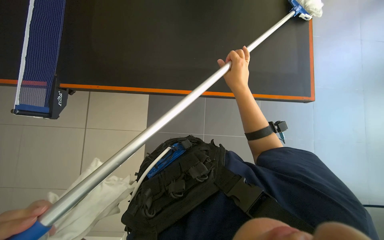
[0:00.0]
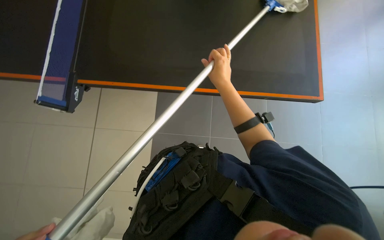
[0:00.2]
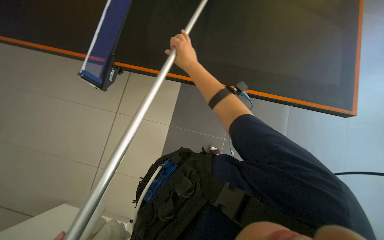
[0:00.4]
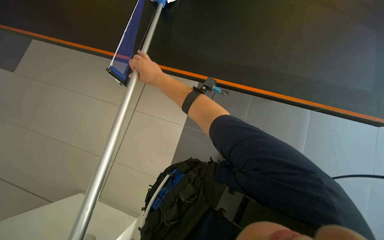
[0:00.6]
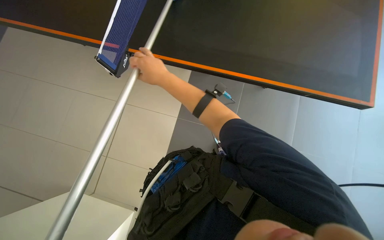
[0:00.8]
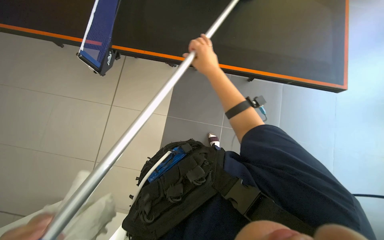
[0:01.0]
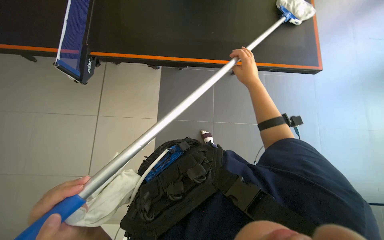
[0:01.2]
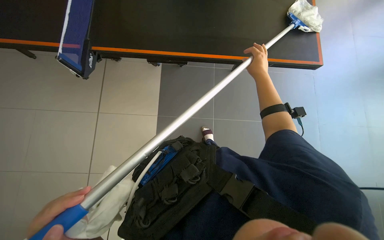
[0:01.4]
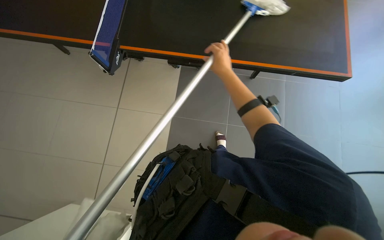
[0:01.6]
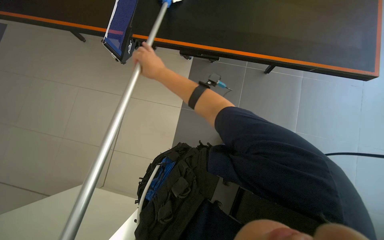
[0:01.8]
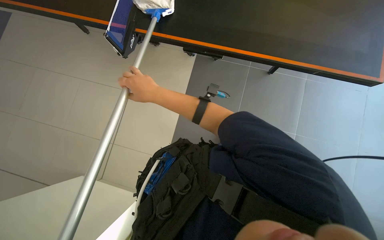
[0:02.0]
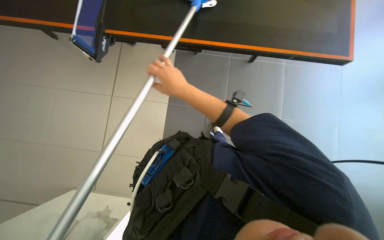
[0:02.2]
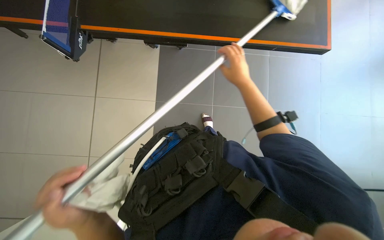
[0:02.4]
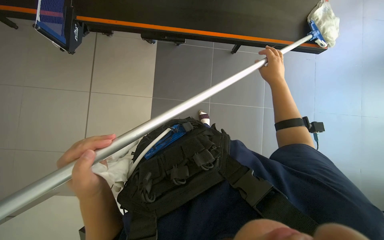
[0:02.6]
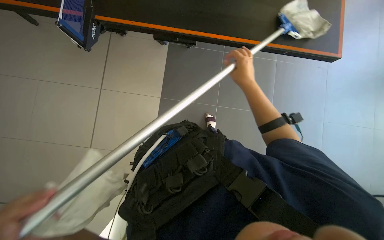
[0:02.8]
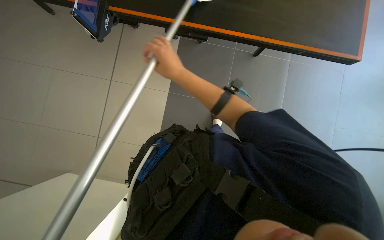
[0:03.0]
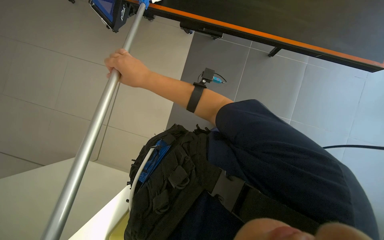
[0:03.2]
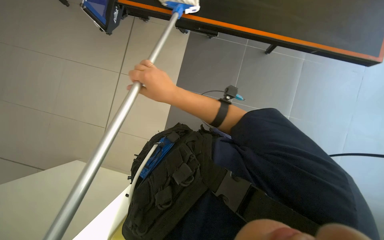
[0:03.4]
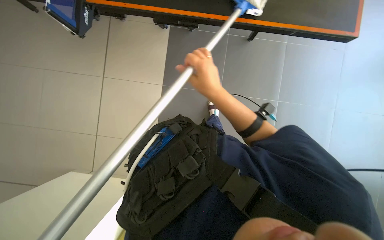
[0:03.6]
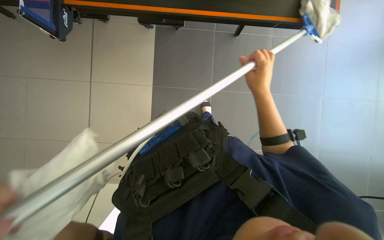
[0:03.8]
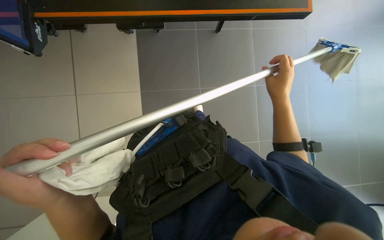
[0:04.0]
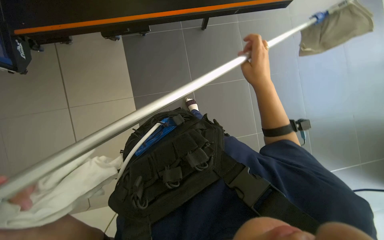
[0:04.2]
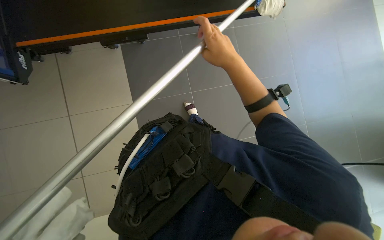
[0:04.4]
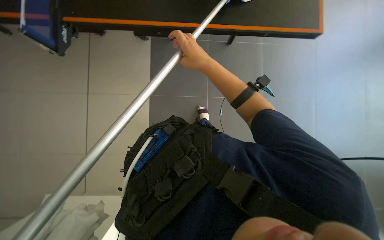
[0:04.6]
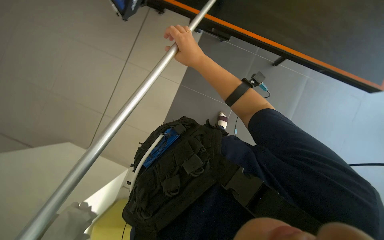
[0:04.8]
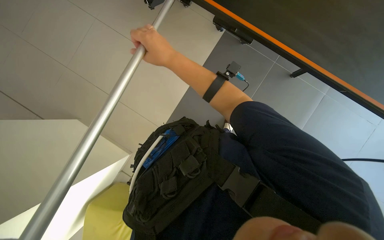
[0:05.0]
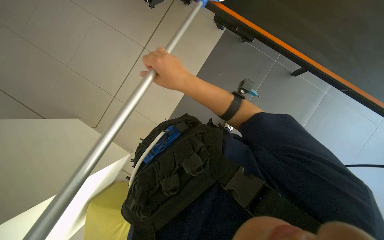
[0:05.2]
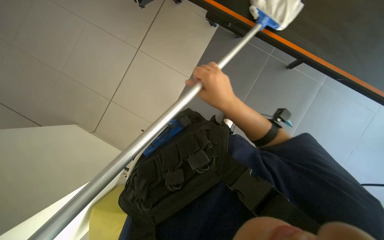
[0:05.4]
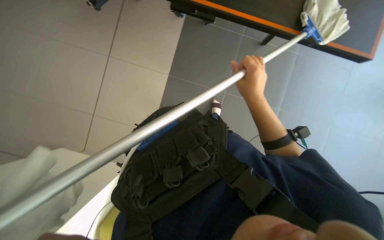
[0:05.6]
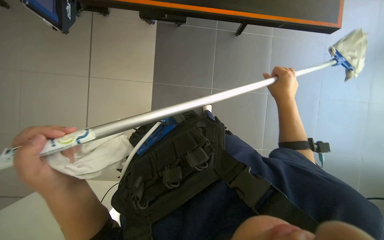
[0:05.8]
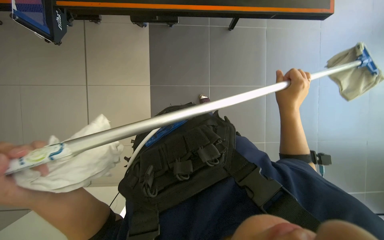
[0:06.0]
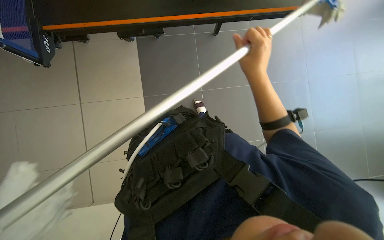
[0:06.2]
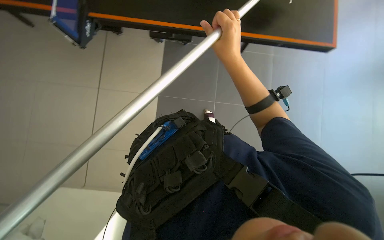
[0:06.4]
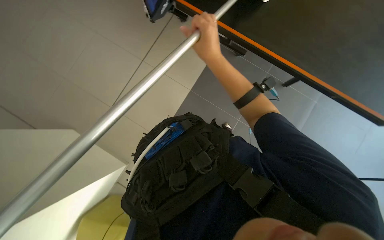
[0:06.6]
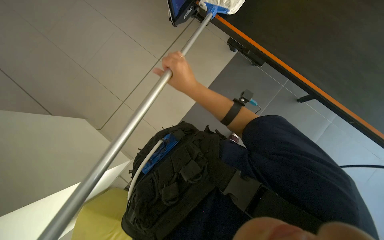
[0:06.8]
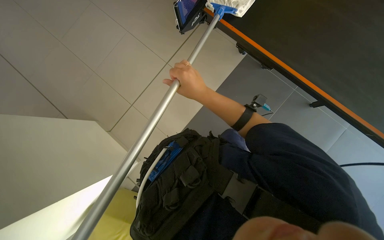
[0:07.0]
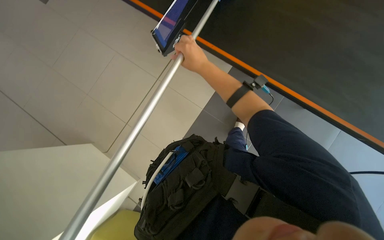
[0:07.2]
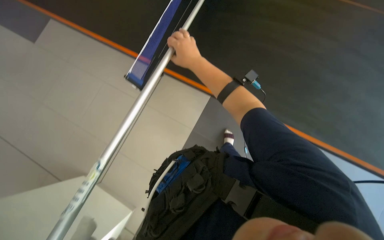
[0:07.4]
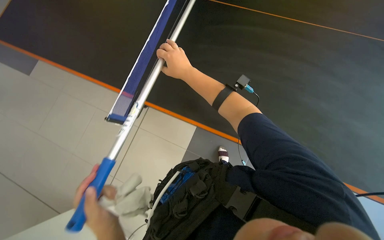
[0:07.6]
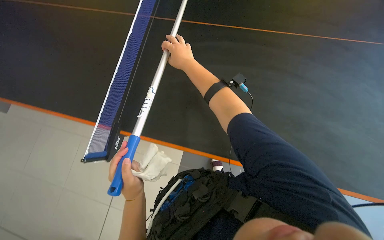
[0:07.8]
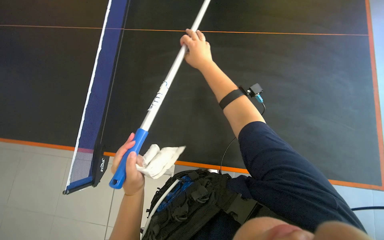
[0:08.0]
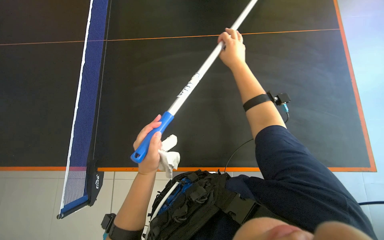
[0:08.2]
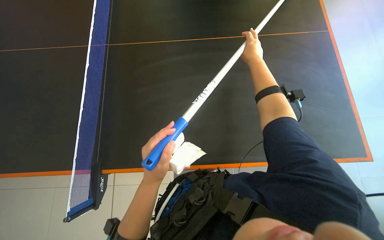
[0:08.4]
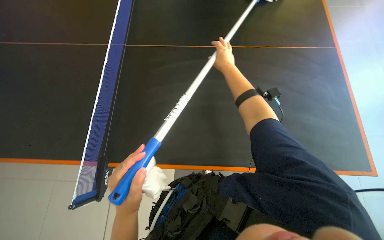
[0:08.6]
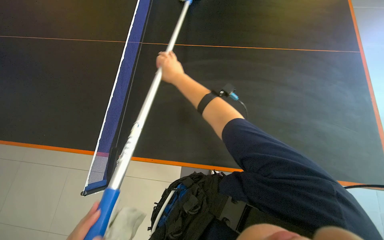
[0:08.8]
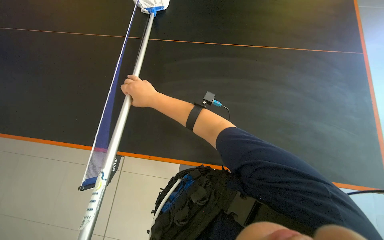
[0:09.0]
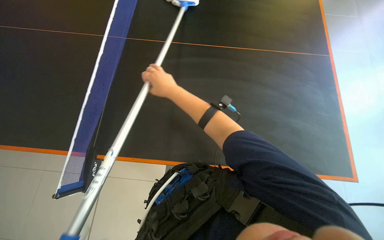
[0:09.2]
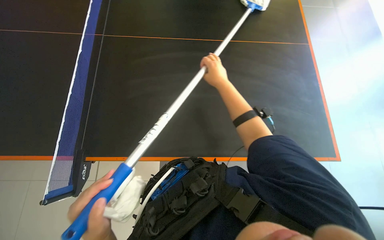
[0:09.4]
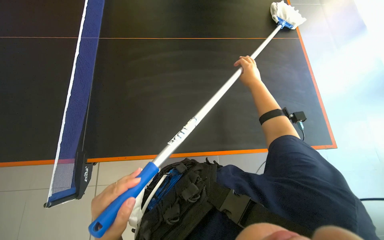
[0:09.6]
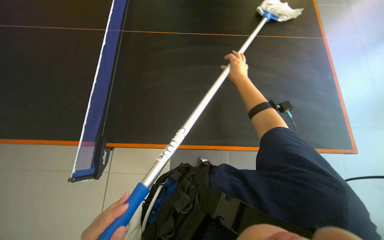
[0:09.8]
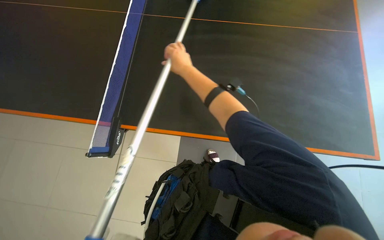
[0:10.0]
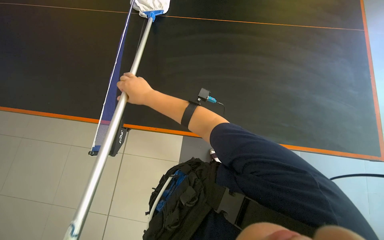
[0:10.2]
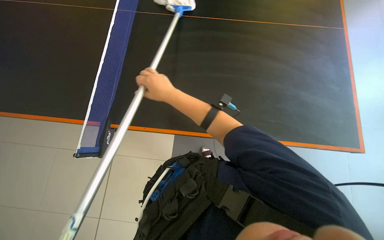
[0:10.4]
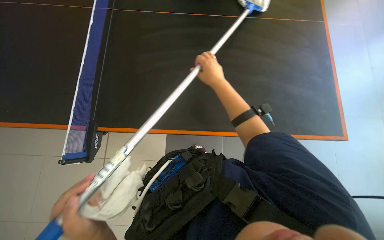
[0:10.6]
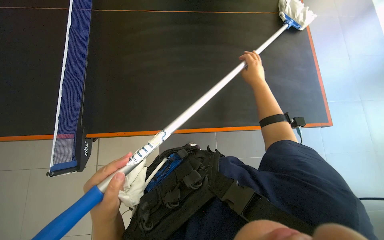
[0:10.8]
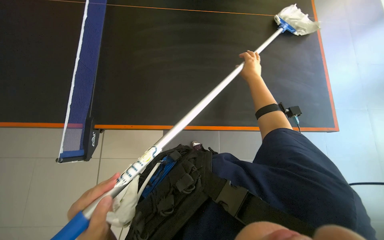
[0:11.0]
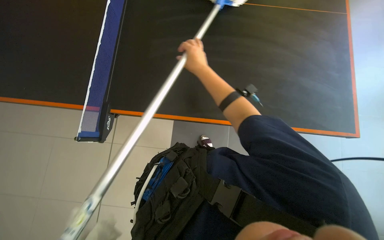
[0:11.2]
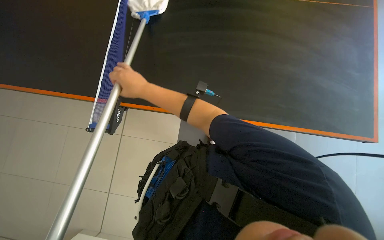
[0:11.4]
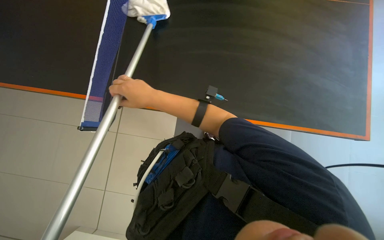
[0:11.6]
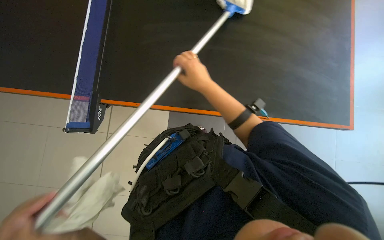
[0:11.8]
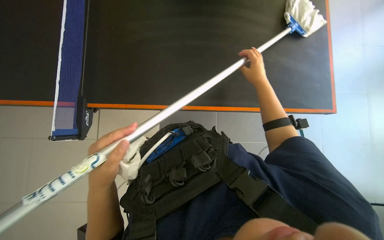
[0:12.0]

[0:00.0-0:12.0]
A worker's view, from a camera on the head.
Job: wiping surfaces.
The whole recording: Cleaning black table surface. The worker cleans a large black table surface using a long-handled tool with both a cloth and a squeegee.
0:00.0 to 0:01.6: The view tilts approximately 15 degrees upward. The right hand goes left and right, approximately 35 cm each way, reversing 2 times.
0:01.6 to 0:03.0: The right hand moves left and right over approximately 35 cm, changing direction 2 times.
0:03.0 to 0:04.4: The right hand swings left and right, about 40 cm each way, with 2 reversals.
0:04.4 to 0:06.0: The right hand travels down the picture by roughly 10 cm.
0:06.0 to 0:07.6: The view tips upward by about 15 degrees.
0:07.6 to 0:09.0: The view swings roughly 15 degrees to the right. The right hand travels to the right and back again, about 20 cm each way.
0:09.0 to 0:10.4: The right hand goes left and right, some 35 cm each way, reversing 2 times.

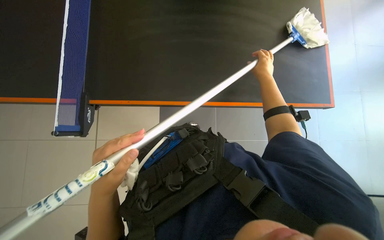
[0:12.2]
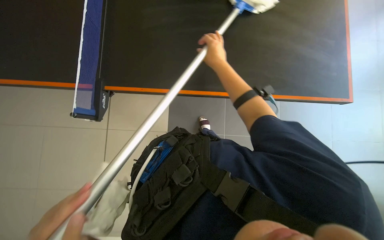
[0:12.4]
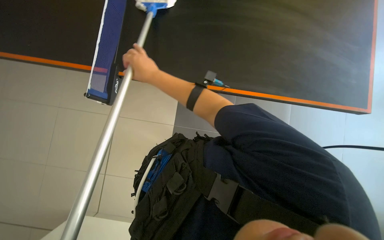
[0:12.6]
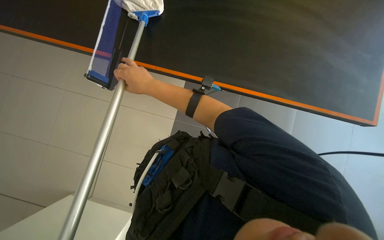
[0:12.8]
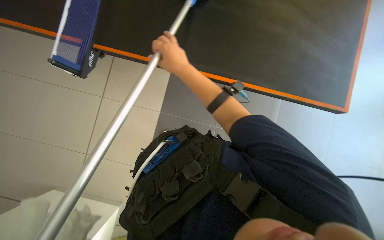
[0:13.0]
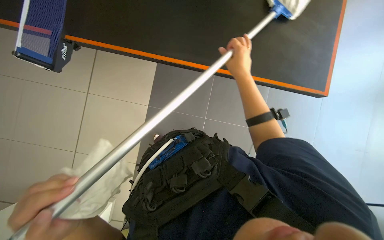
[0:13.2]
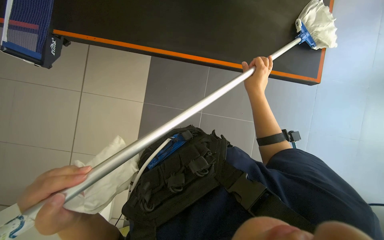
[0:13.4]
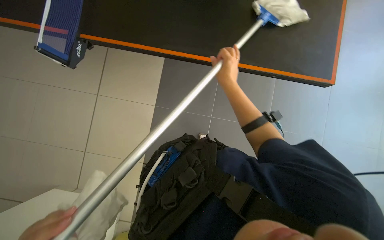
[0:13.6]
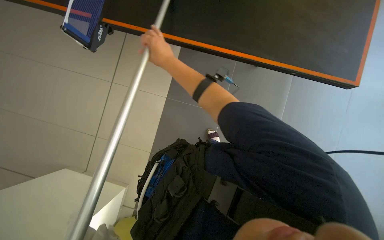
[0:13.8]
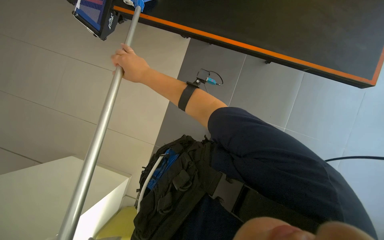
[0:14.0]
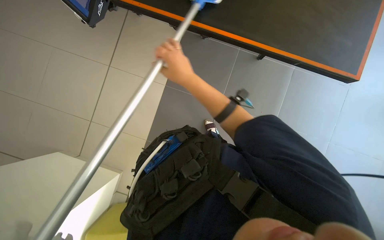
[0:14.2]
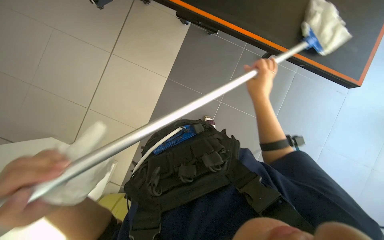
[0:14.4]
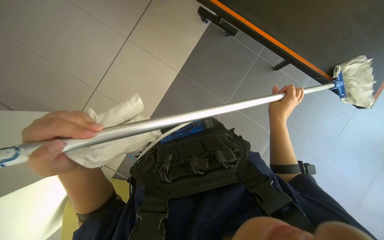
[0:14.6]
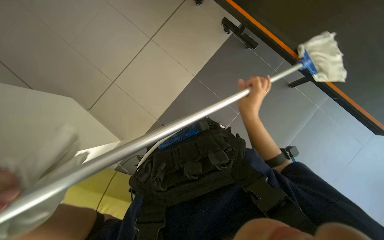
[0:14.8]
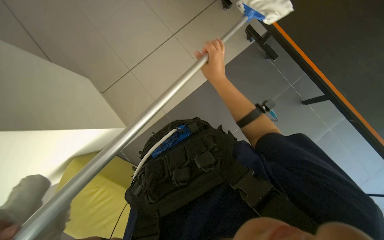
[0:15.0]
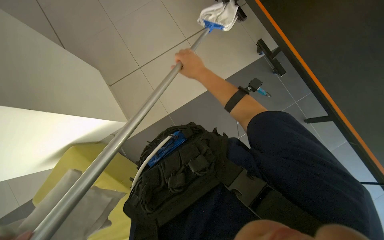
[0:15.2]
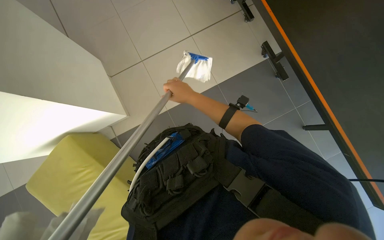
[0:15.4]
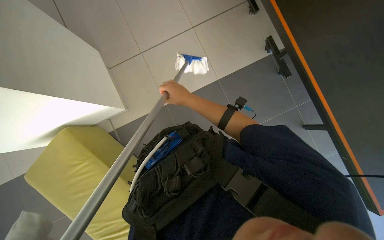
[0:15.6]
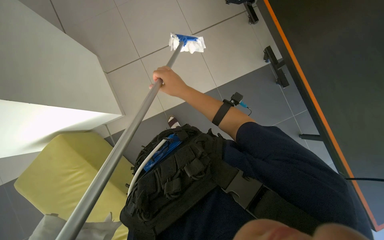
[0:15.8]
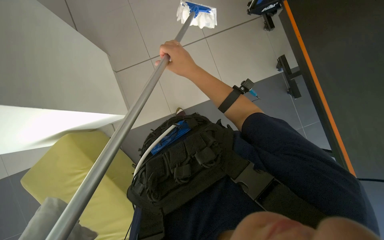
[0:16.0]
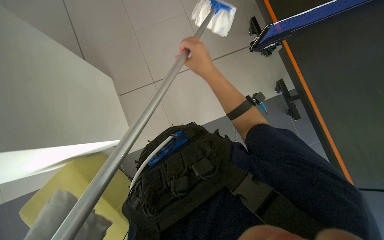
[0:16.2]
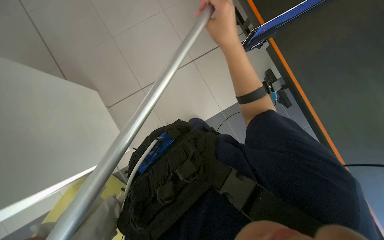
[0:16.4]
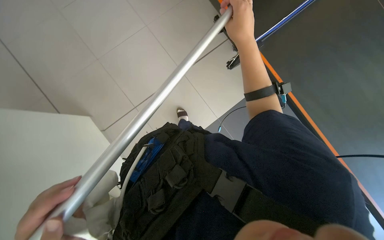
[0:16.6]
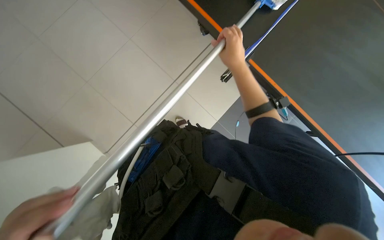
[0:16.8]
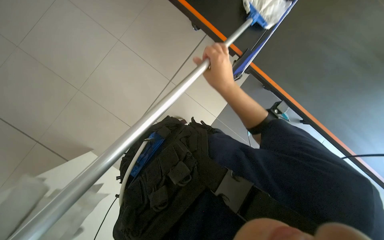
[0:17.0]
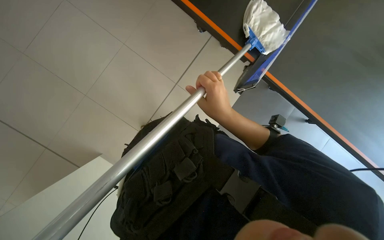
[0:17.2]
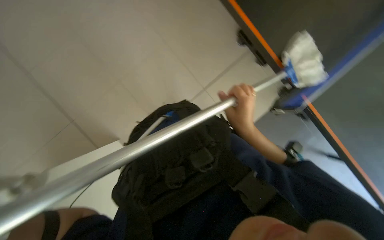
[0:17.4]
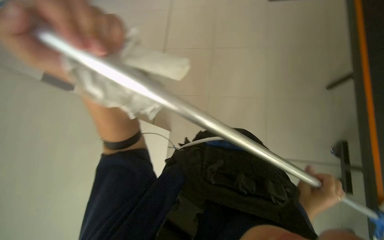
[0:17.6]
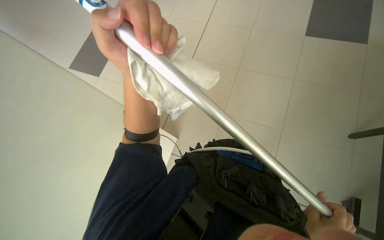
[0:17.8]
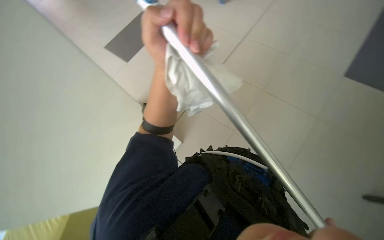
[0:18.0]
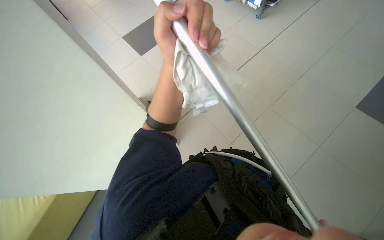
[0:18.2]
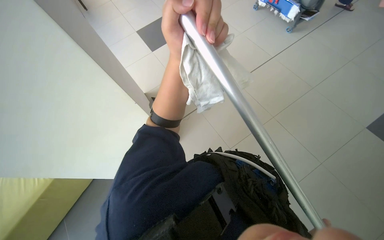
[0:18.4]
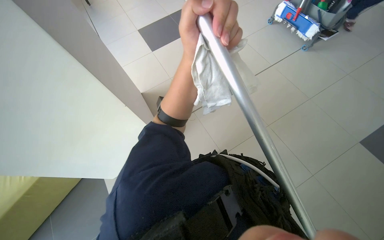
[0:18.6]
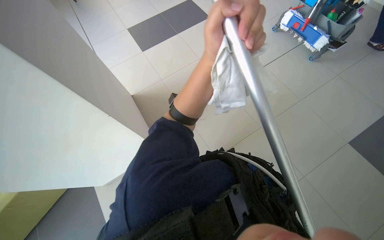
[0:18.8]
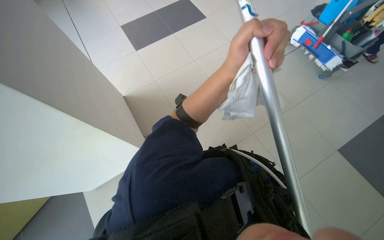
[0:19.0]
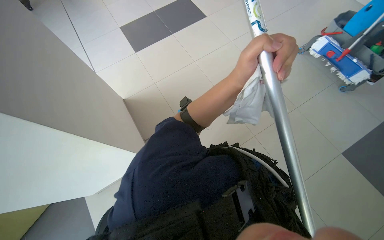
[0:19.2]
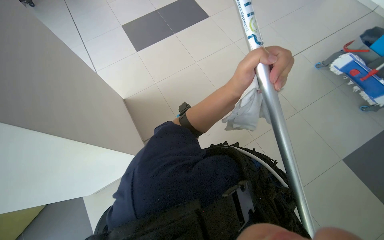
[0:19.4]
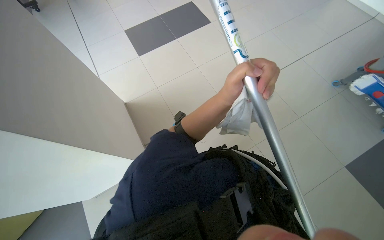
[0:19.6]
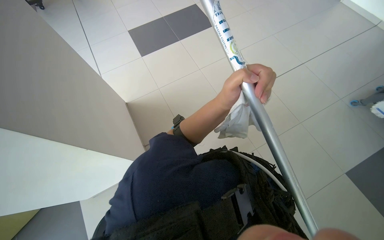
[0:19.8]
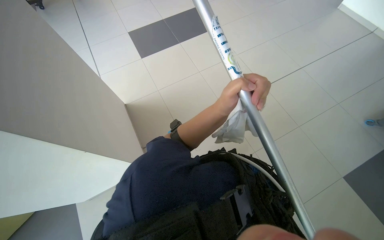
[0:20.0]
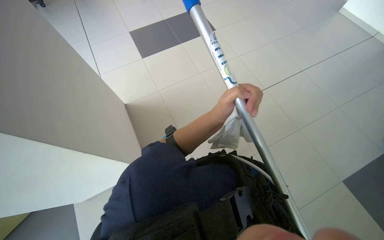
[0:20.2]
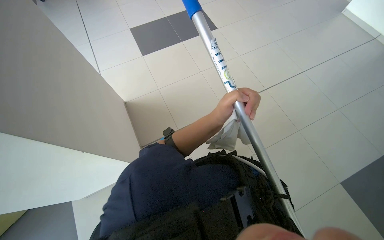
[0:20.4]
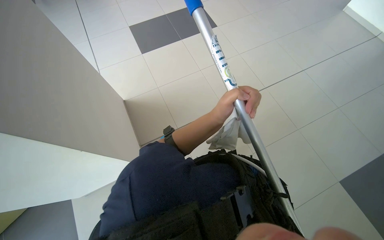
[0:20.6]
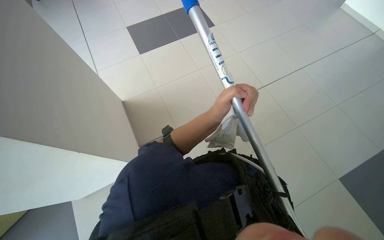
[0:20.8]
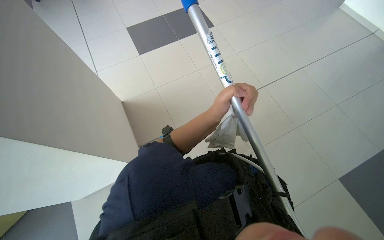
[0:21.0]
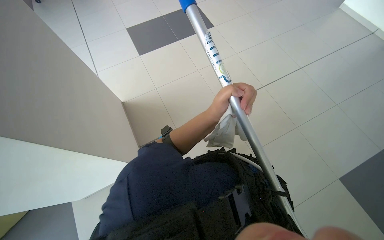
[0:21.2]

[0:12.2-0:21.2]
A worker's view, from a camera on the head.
Job: wiping surfaces.
The whole recording: Cleaning black table surface. The worker cleans a large black table surface using a long-handled tool with both a cloth and a squeegee.
0:12.2 to 0:13.8: The right hand goes left and right, approximately 40 cm each way, reversing 2 times.
0:13.8 to 0:15.2: The right hand goes to the right and returns, approximately 20 cm each way.
0:16.6 to 0:18.2: The wearer looks some 85 degrees further to the left. The view tips upward by roughly 15 degrees.
0:18.2 to 0:19.8: The head rotates some 30 degrees to the left. The wearer looks some 20 degrees further upward.
